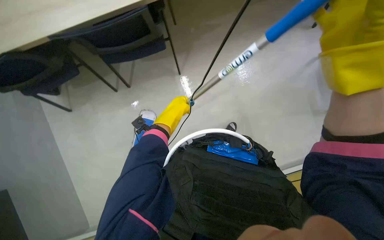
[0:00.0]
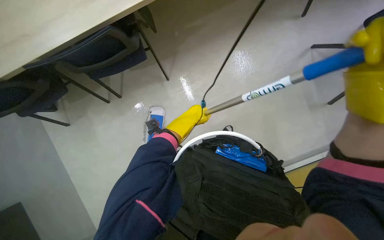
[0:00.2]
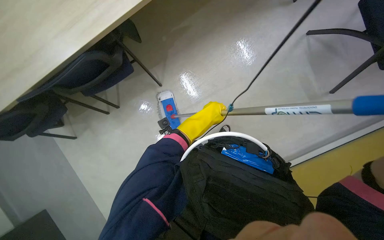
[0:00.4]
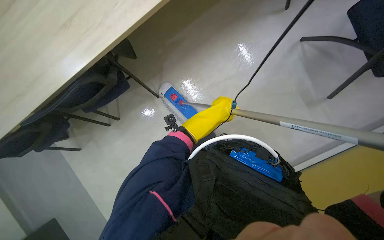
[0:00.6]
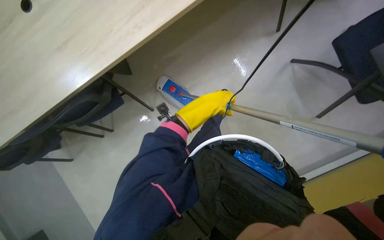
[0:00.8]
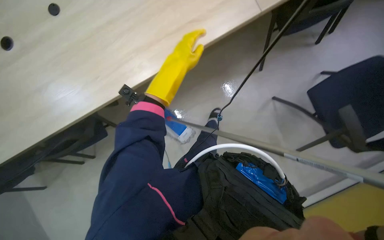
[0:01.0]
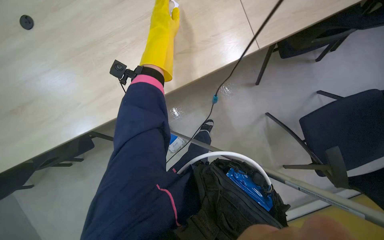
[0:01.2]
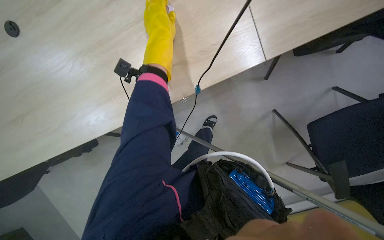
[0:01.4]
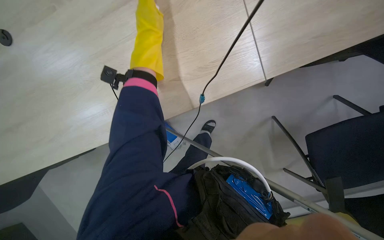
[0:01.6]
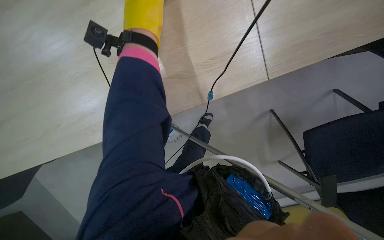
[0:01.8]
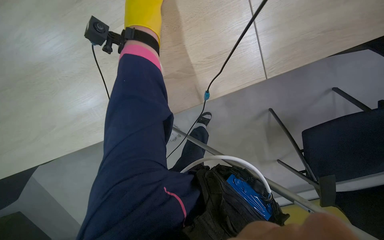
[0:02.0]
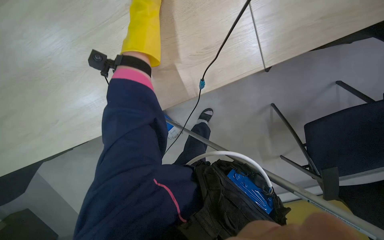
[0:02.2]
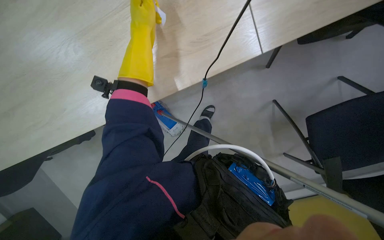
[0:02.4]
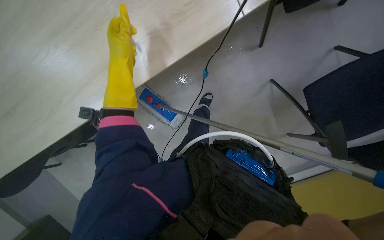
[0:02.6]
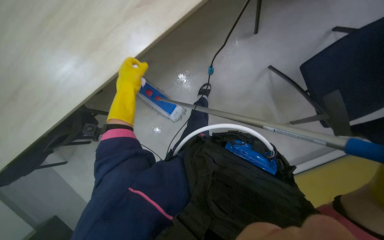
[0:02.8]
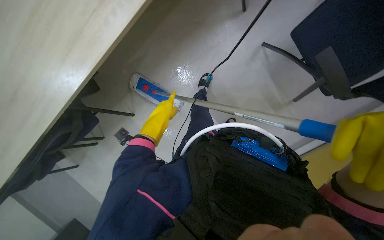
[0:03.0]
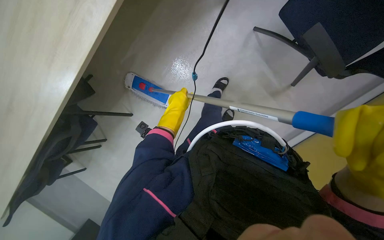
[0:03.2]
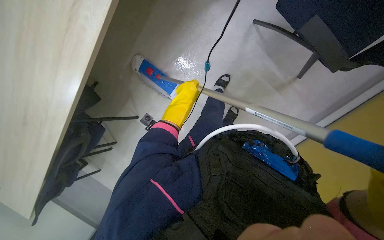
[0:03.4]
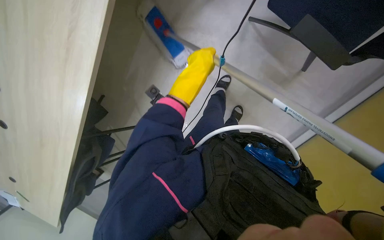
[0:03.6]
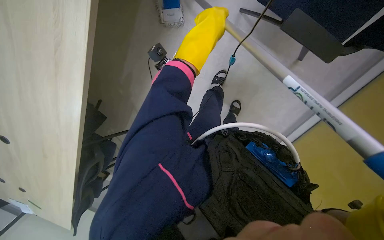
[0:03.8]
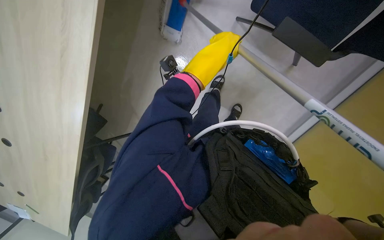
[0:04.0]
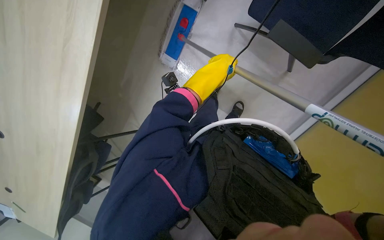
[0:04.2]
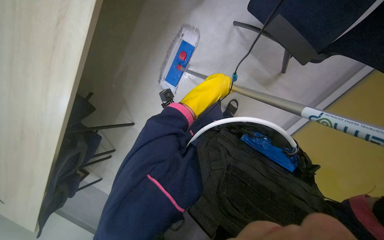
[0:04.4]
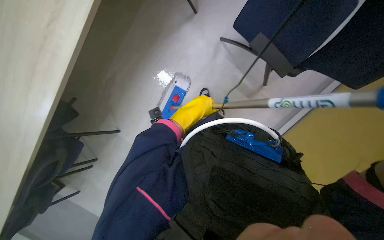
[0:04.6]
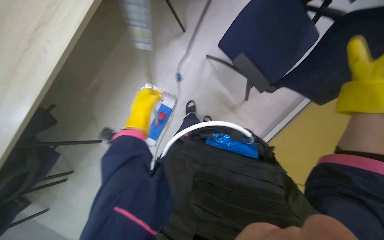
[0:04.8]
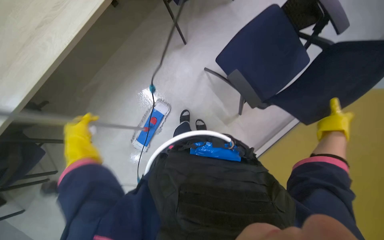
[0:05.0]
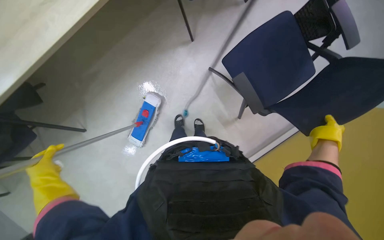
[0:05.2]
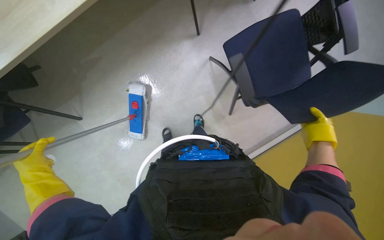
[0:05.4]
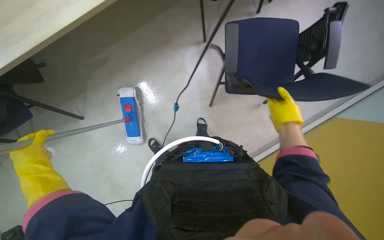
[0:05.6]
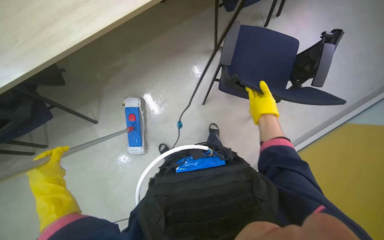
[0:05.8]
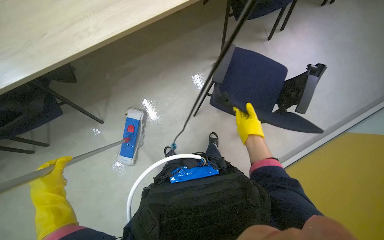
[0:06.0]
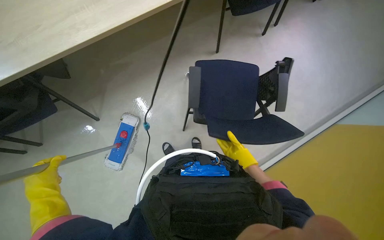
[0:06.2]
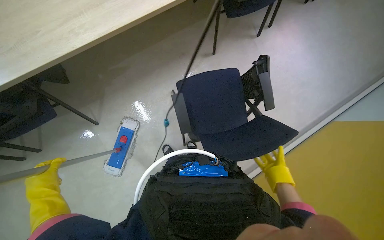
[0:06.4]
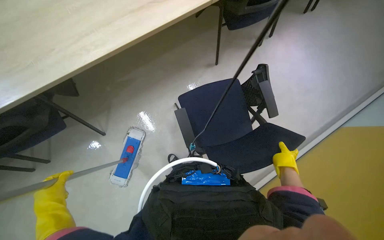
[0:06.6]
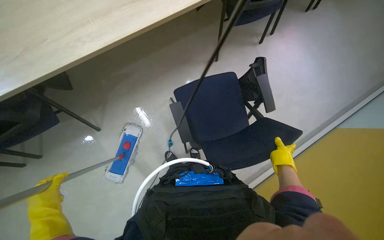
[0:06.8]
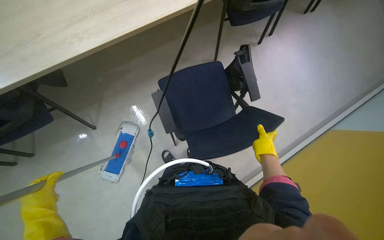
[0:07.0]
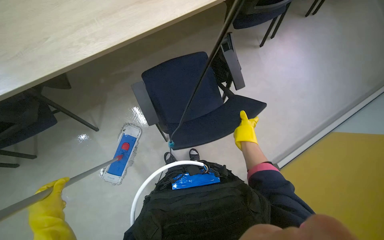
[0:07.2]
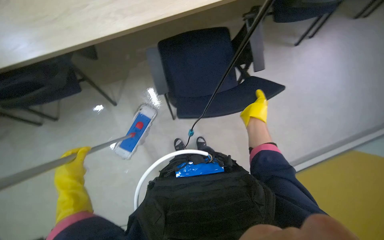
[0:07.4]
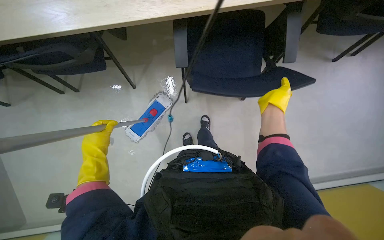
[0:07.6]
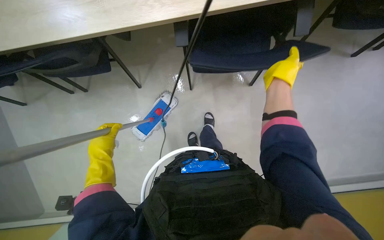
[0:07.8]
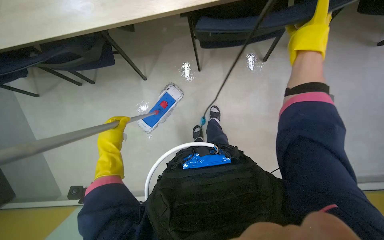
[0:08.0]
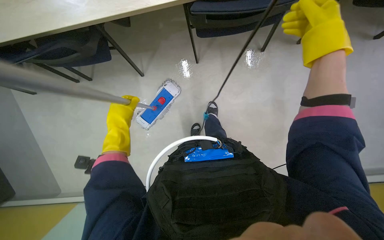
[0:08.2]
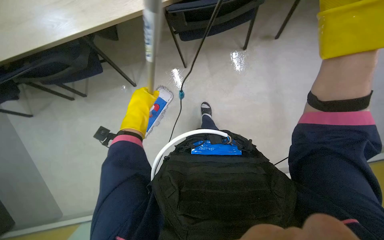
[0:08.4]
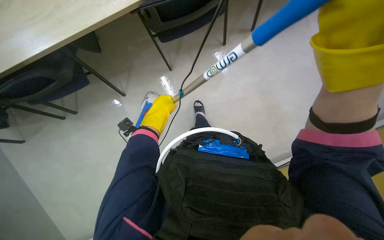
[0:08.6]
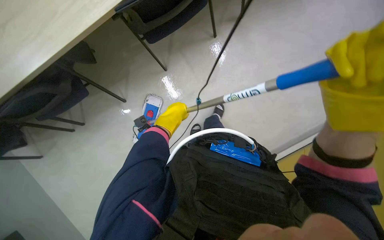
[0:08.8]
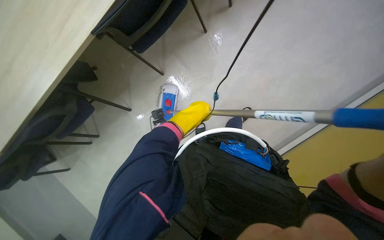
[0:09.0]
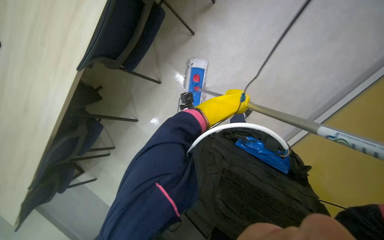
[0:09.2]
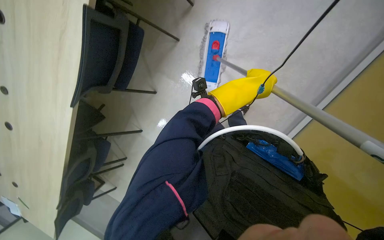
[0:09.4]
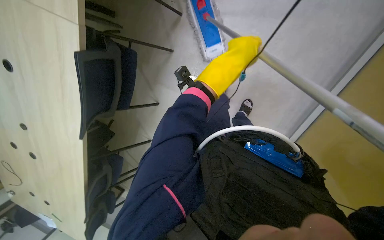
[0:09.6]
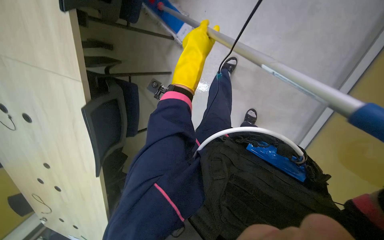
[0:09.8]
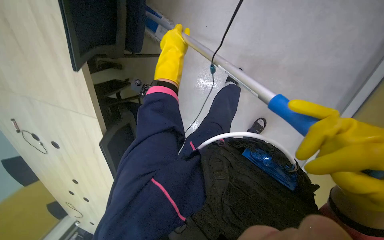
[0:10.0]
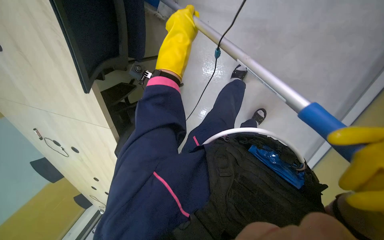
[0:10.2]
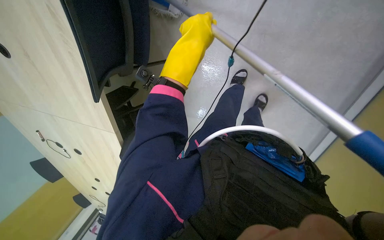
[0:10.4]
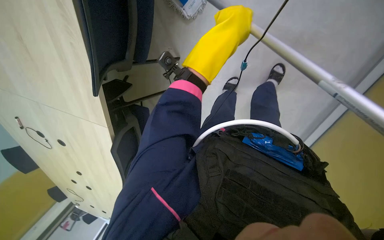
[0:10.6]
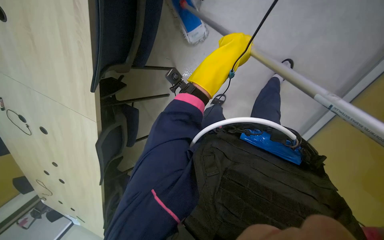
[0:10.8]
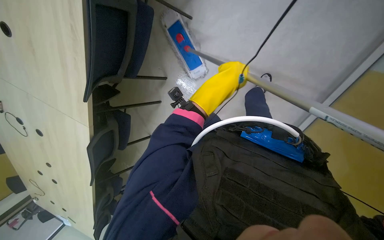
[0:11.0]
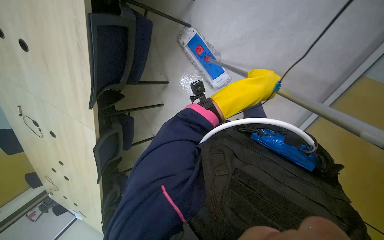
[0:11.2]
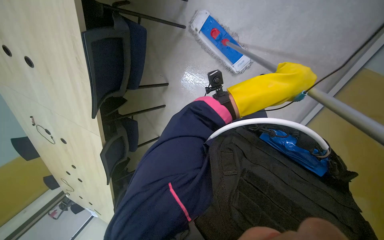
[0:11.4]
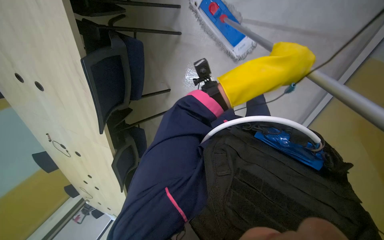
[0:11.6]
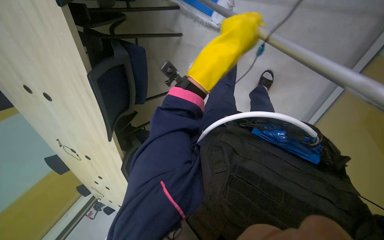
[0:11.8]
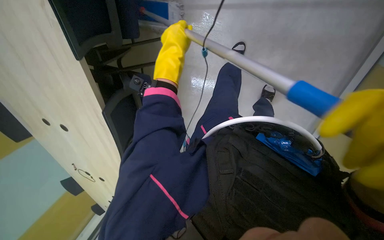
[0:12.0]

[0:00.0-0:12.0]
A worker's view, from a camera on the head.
Job: mopping floor.
The whole recording: Mopping office floor. The worker mops the office floor, moving chairs to clean under desks.
0:00.0 to 0:01.6: The left hand moves up the picture, about 35 cm.
0:01.6 to 0:03.0: The wearer looks approximately 20 degrees further downward.
0:03.0 to 0:04.4: The left hand heads up the picture and to the right, covering some 15 cm.
0:06.0 to 0:07.6: The head rotates approximately 25 degrees to the left.
0:07.6 to 0:09.0: The left hand shifts about 30 cm to the right.
0:09.0 to 0:10.4: The head travels about 50 cm. The view pans to the left by some 25 degrees. Everything in view rotates about 35 degrees counterclockwise.
0:10.4 to 0:12.0: The left hand moves about 20 cm to the right and comes back.

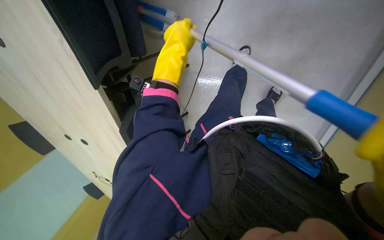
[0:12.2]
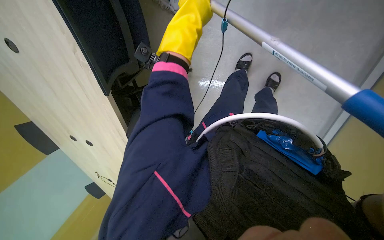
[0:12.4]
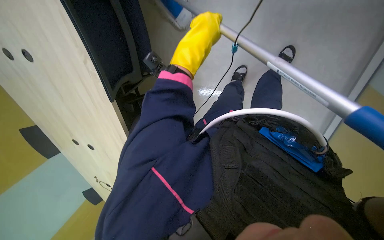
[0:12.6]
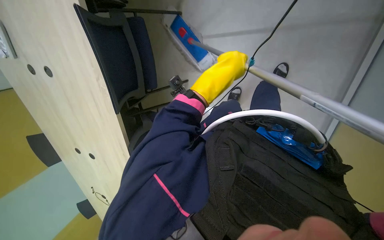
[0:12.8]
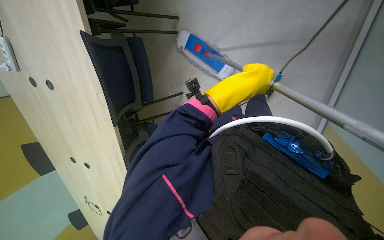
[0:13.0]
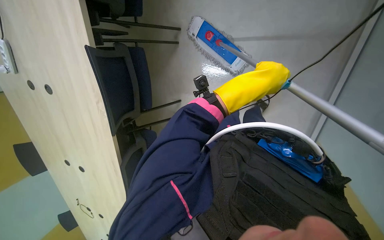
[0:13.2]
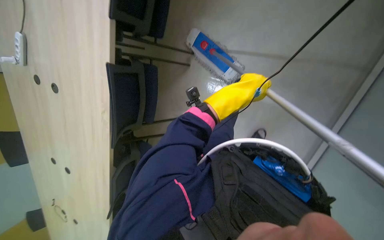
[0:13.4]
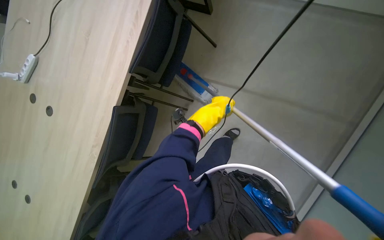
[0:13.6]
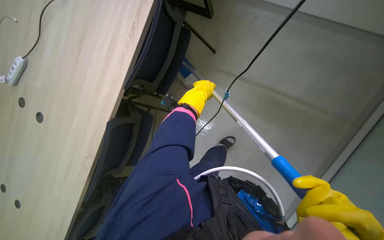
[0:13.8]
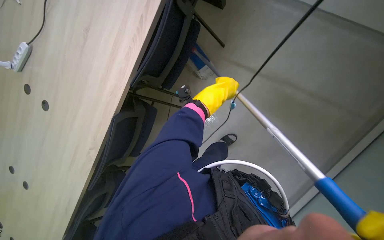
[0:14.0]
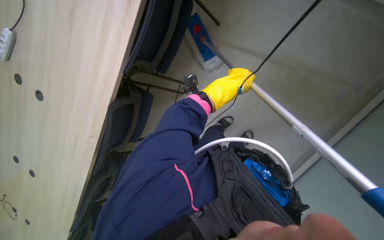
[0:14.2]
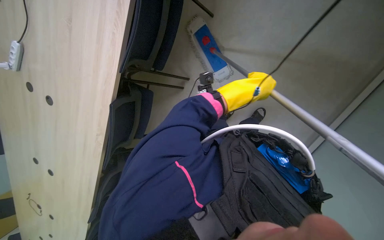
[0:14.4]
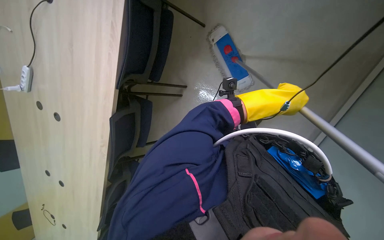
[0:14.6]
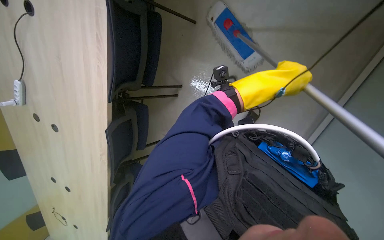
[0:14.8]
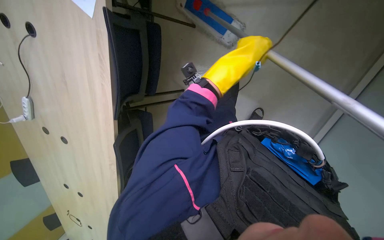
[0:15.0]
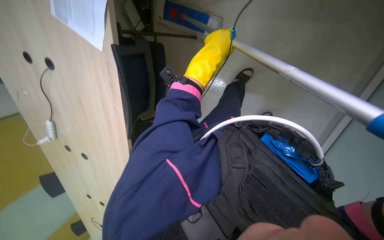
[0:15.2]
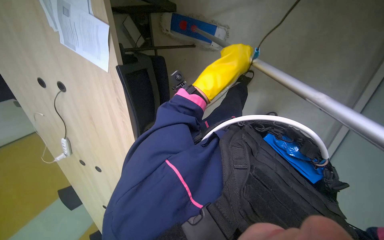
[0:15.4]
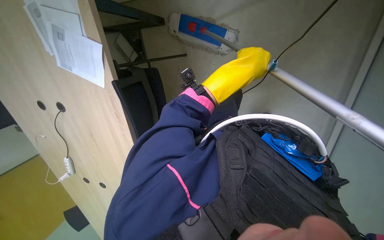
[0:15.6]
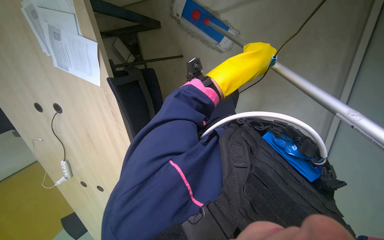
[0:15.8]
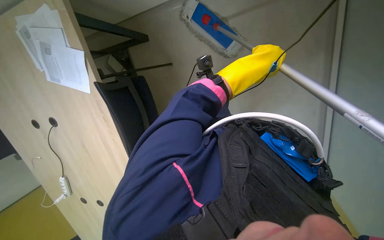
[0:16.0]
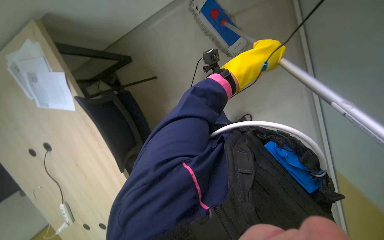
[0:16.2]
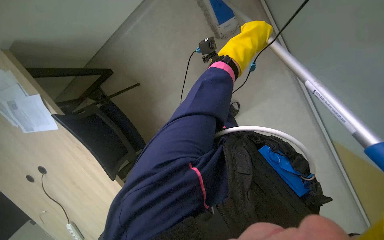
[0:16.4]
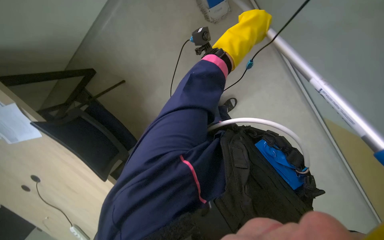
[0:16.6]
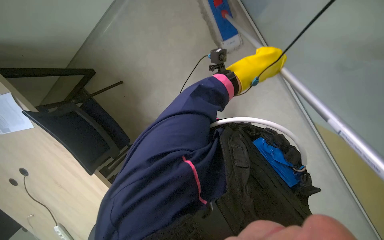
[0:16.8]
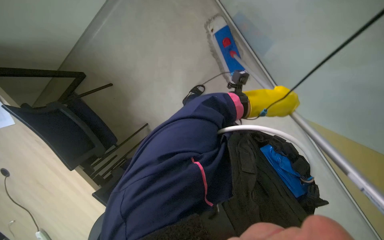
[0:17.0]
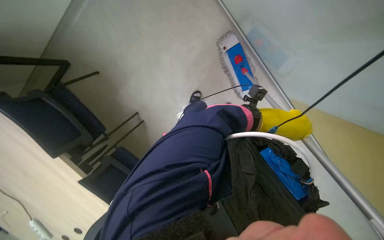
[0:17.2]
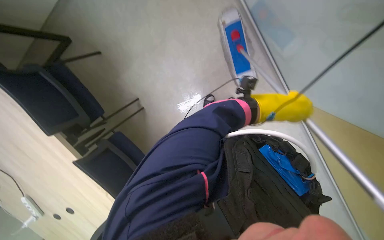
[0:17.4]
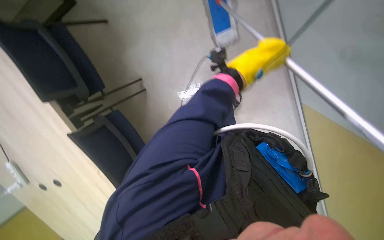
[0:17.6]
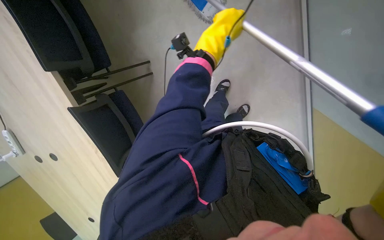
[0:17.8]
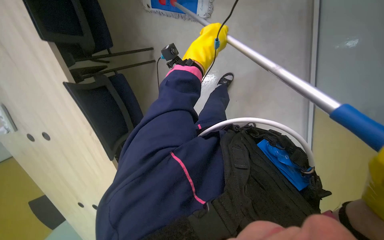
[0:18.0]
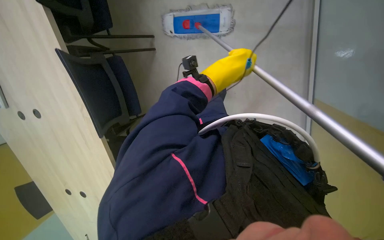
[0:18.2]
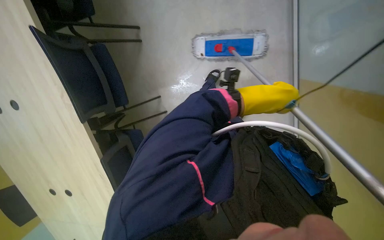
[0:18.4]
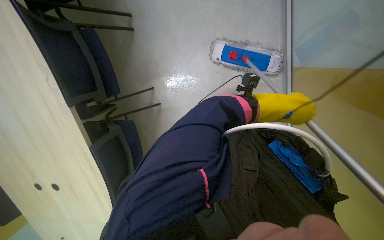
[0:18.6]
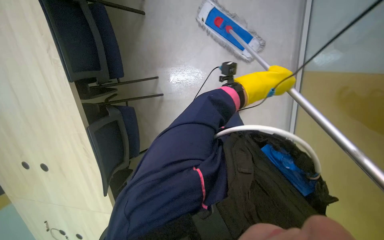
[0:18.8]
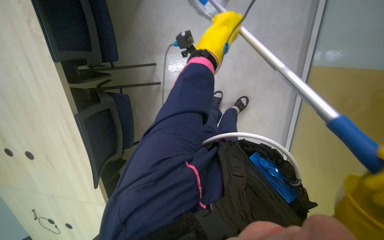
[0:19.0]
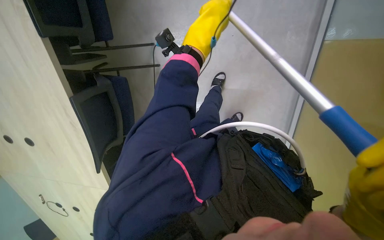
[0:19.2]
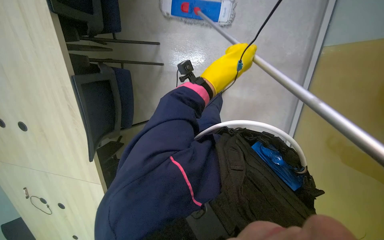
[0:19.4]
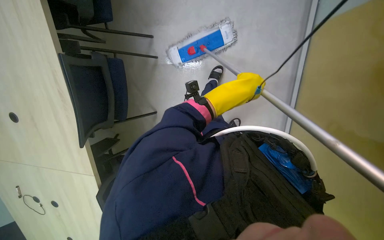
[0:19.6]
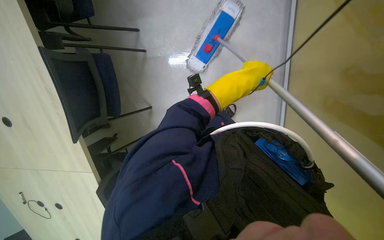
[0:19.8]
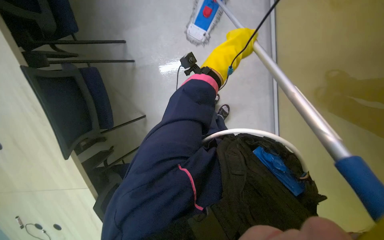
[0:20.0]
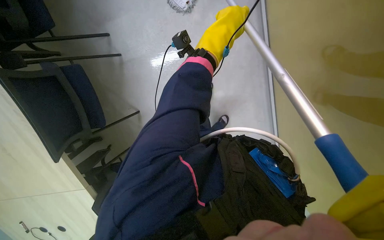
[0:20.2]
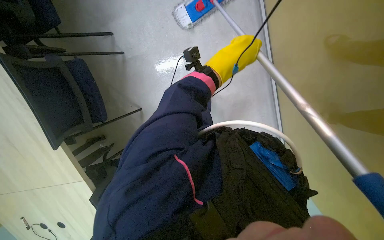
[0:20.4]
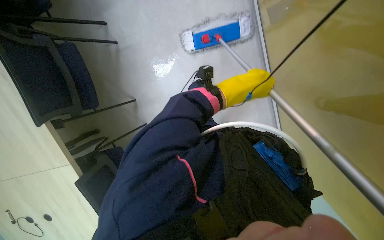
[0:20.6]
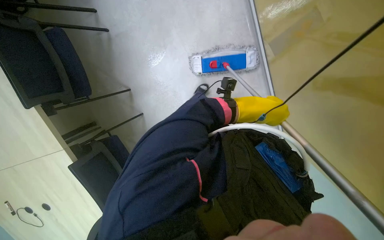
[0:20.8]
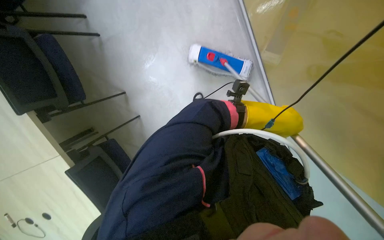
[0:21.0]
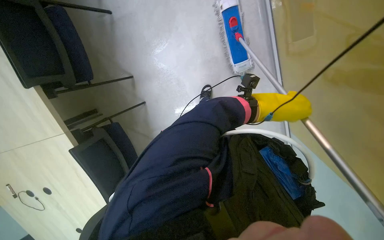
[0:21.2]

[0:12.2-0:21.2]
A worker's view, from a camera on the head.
Job: mopping floor.
The whole recording: Mopping office floor. The worker mops the office floor, moving chairs to clean under desks.
0:12.2 to 0:13.8: The wearer looks about 30 degrees further upward.
0:15.2 to 0:16.6: The scene rotates counterclockwise by some 35 degrees. The left hand shifts about 15 cm to the right.
0:16.6 to 0:18.2: Everything in view rotates some 40 degrees clockwise.
0:19.8 to 0:21.2: The left hand shifts approximately 10 cm to the right.
